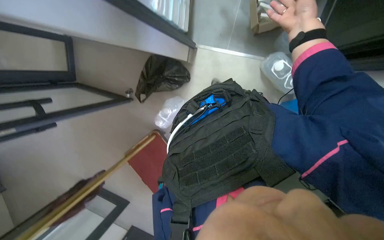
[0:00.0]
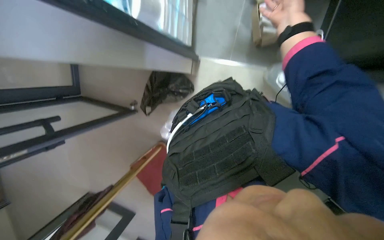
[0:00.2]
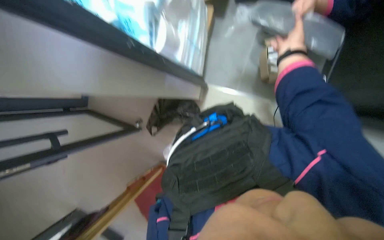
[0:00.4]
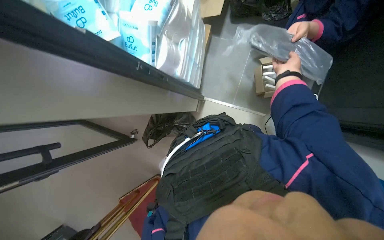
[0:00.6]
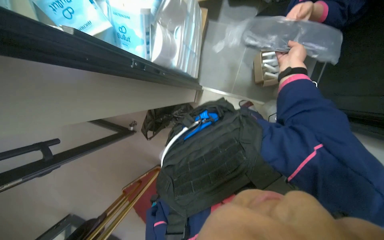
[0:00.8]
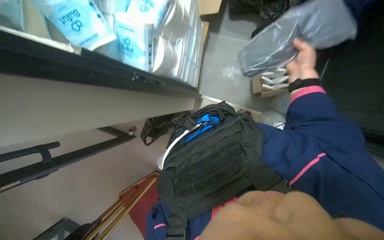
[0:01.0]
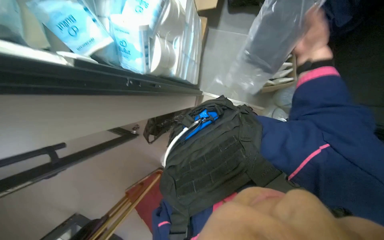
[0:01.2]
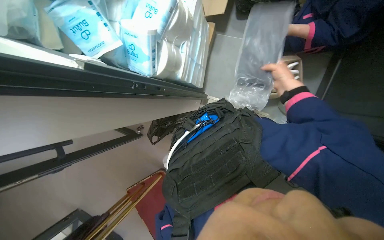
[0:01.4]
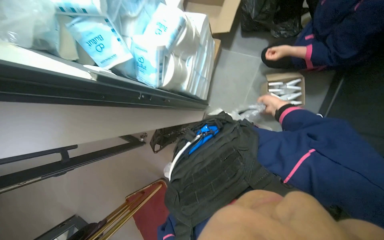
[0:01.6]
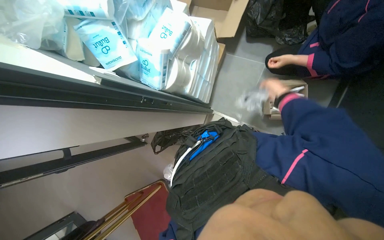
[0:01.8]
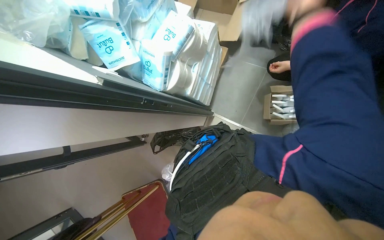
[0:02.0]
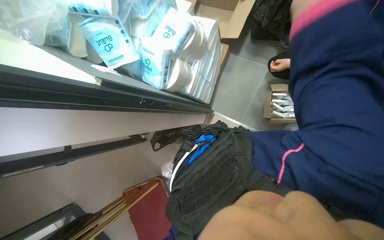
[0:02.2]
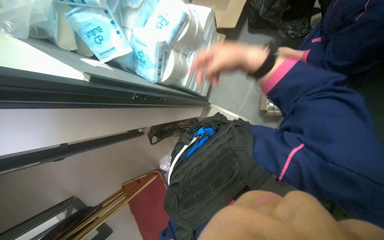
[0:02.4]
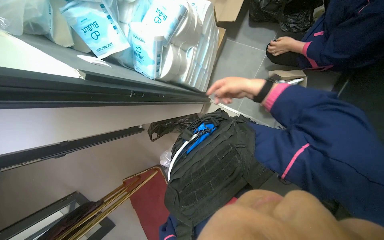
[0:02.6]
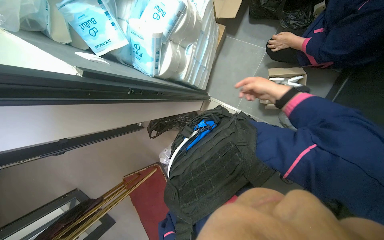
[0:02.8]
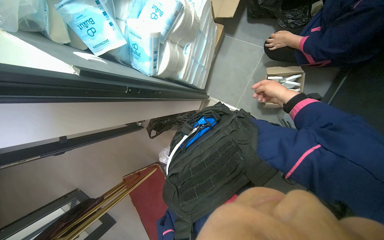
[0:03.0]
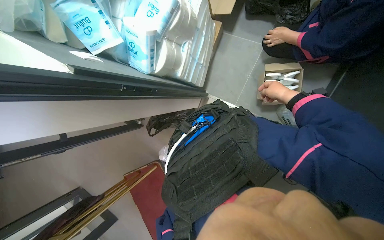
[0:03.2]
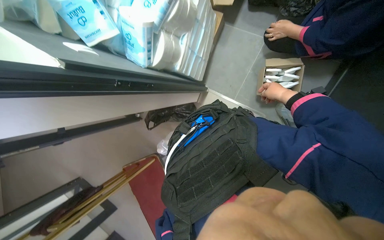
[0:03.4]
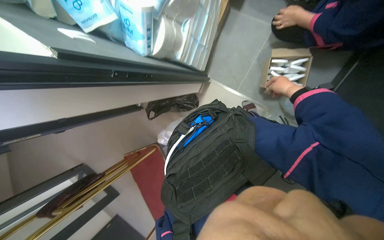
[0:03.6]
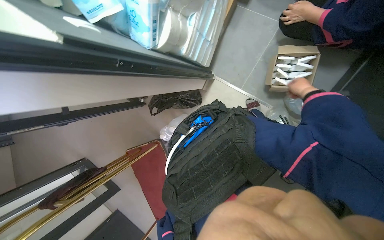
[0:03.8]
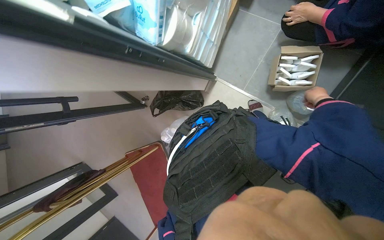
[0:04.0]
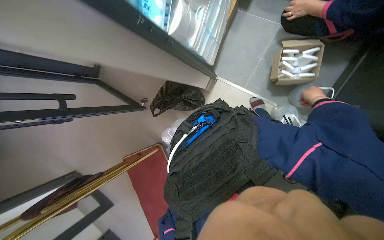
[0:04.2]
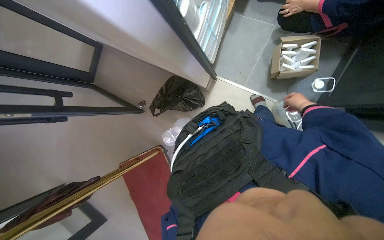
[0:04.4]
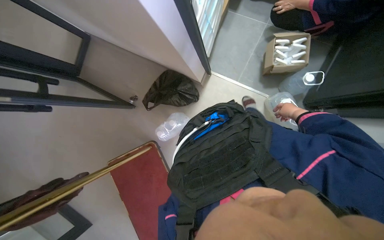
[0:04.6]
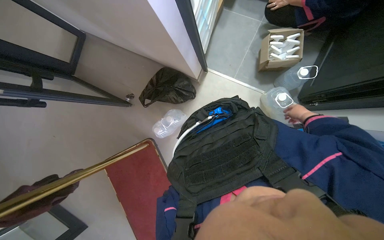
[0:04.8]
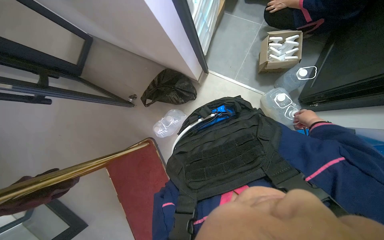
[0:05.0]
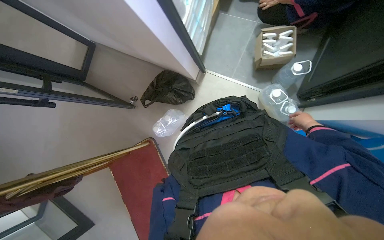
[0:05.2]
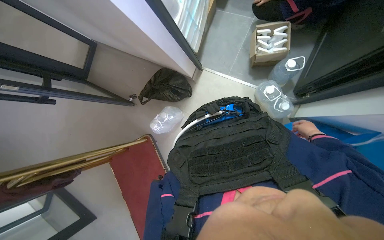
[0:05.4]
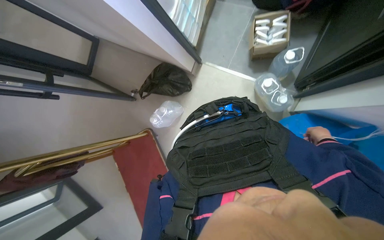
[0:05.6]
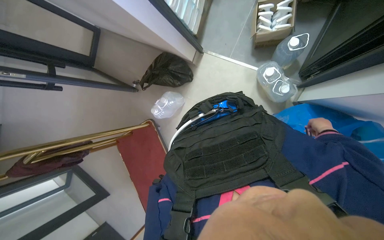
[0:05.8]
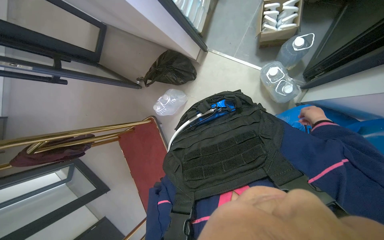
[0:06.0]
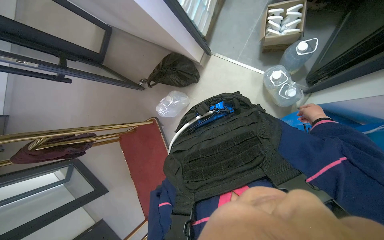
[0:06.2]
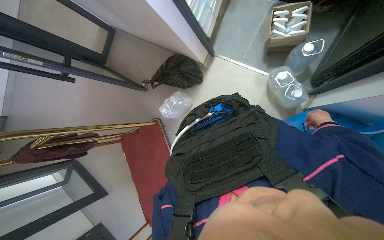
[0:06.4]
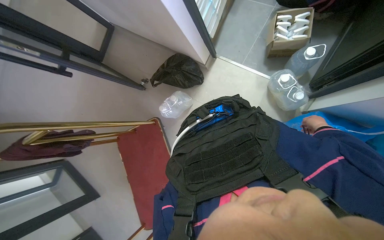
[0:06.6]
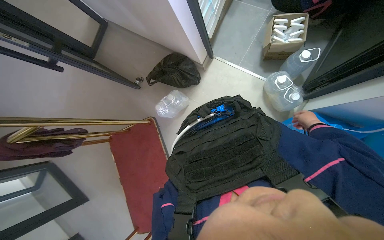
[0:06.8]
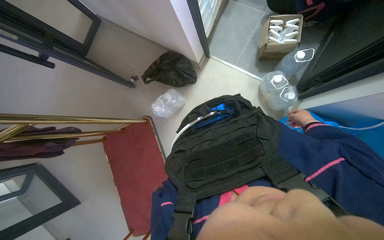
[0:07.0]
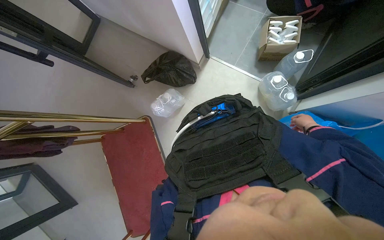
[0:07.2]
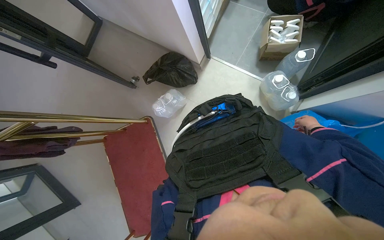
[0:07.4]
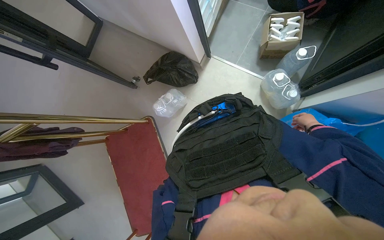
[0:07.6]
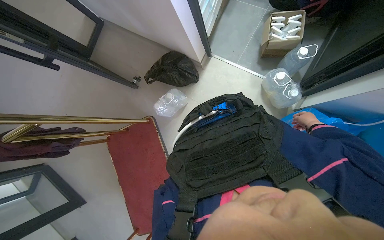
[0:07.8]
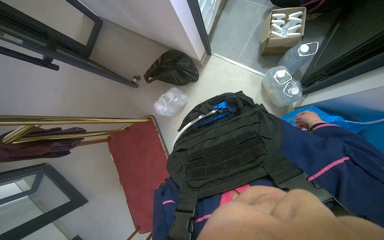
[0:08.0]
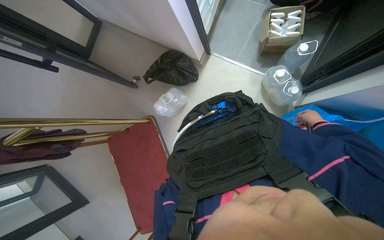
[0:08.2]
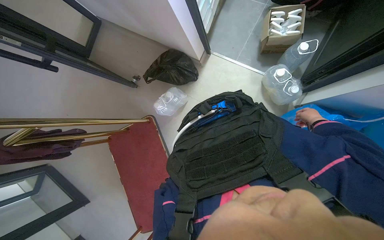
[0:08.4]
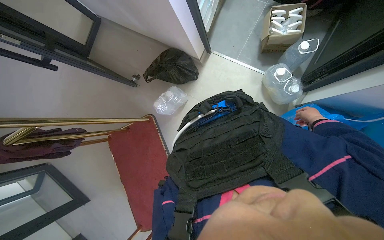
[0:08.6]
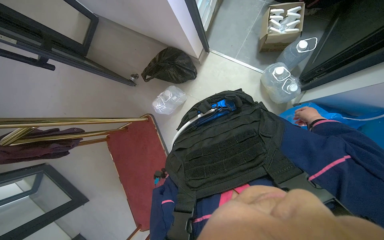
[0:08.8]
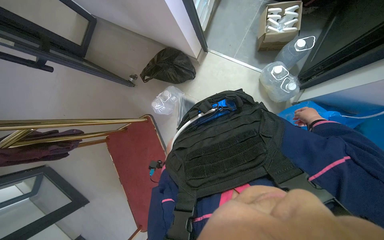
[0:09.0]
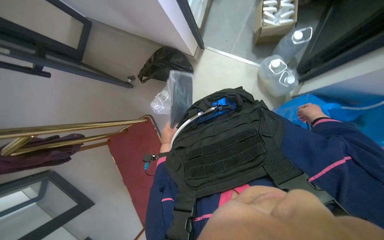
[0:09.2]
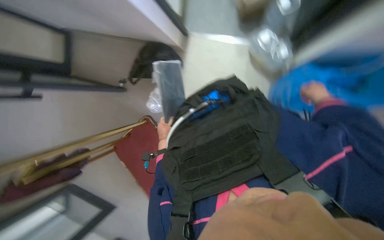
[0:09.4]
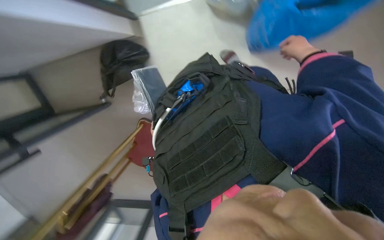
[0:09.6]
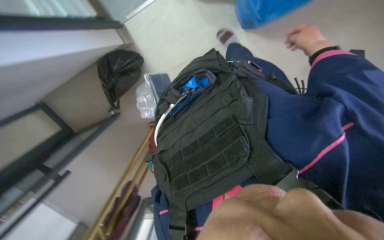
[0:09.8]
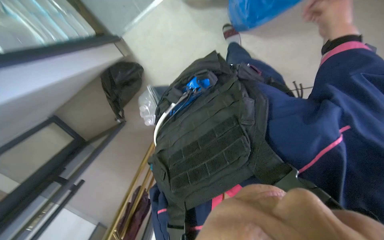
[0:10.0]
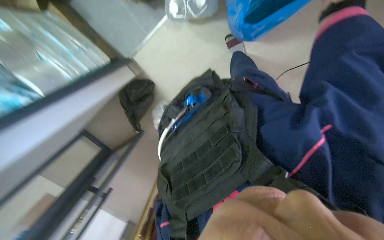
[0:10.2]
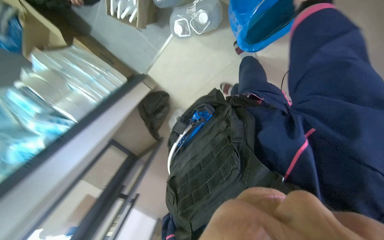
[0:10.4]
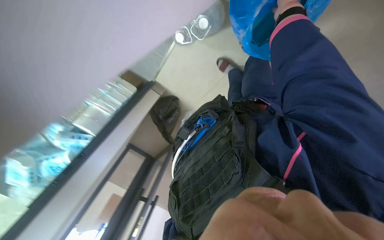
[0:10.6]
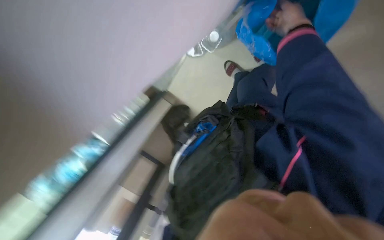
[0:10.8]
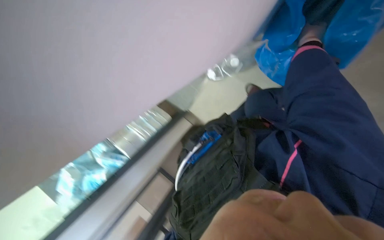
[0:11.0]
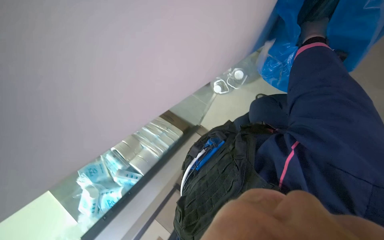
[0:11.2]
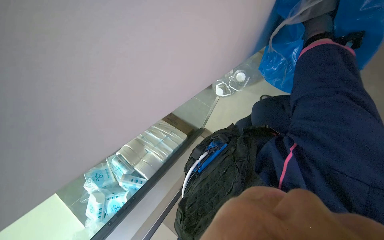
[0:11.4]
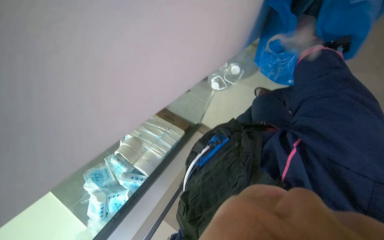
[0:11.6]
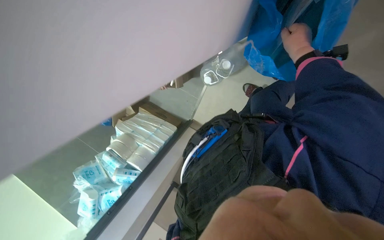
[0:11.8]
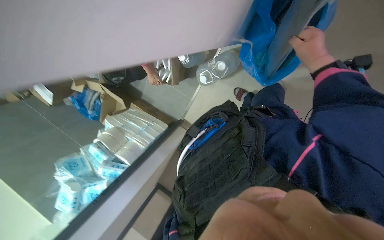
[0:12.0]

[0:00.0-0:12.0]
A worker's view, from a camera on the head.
Job: organizing items.
The whole recording: Organizing items on floor. The worker sorts items from a box, moves bottles, and collects items into a trash bag on the floor.
0:00.0 to 0:01.6: The wearer looks roughly 20 degrees further upward.
0:03.0 to 0:04.4: The right hand moves farther from the camera, approximately 20 cm.
0:04.4 to 0:06.0: The right hand moves down the picture, approximately 30 cm.
0:09.0 to 0:10.4: The camera sweeps to the left, by approximately 20 degrees. The scene turns about 45 degrees counterclockwise in the picture.
0:10.4 to 0:12.0: The view swings some 15 degrees to the left. The wearer looks approximately 15 degrees further upward.

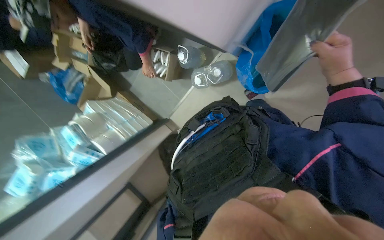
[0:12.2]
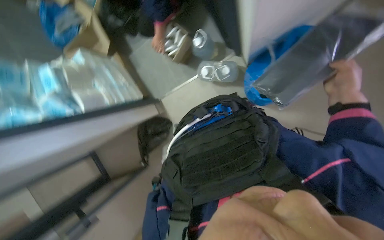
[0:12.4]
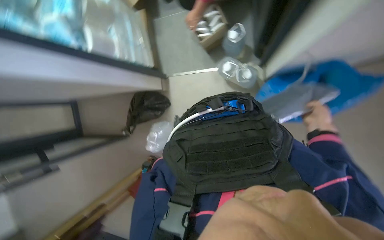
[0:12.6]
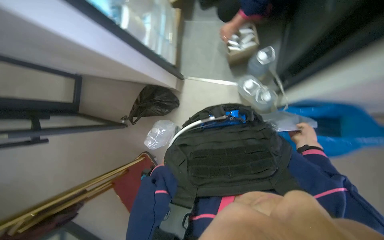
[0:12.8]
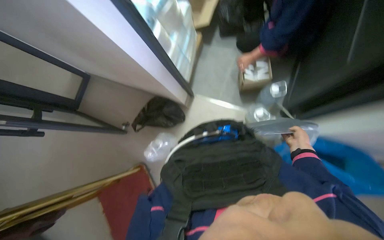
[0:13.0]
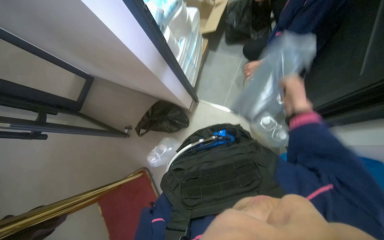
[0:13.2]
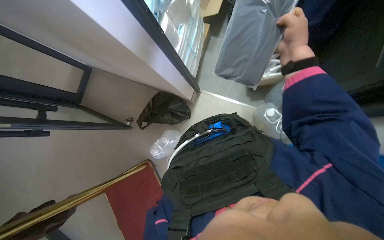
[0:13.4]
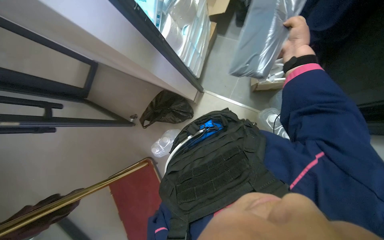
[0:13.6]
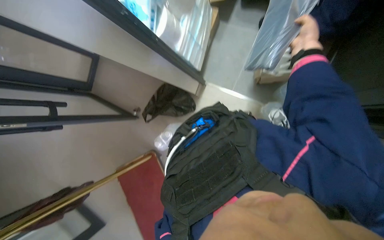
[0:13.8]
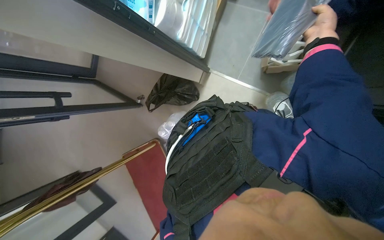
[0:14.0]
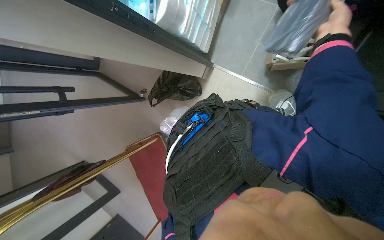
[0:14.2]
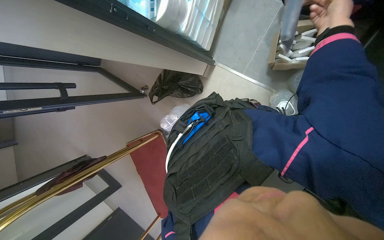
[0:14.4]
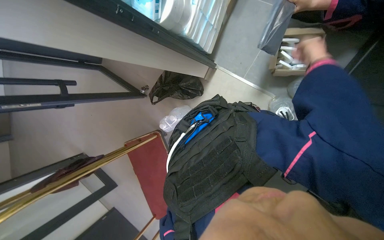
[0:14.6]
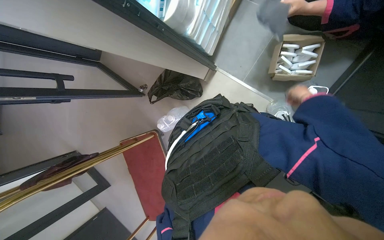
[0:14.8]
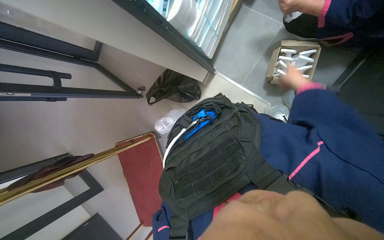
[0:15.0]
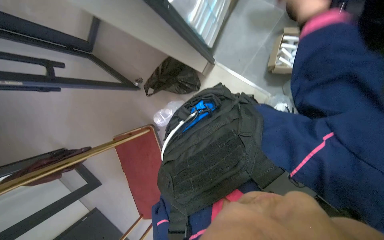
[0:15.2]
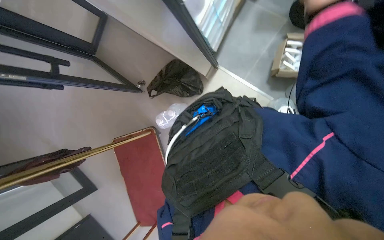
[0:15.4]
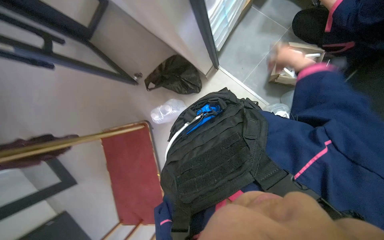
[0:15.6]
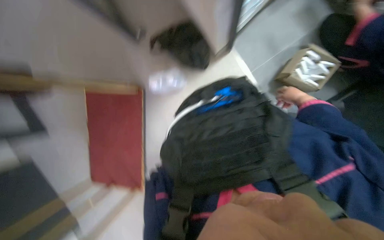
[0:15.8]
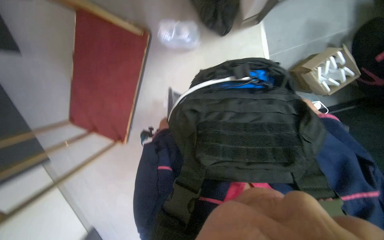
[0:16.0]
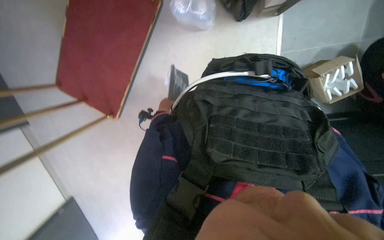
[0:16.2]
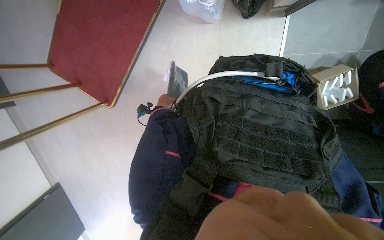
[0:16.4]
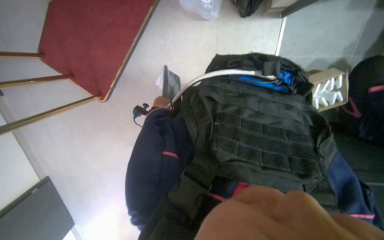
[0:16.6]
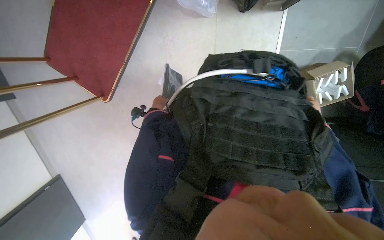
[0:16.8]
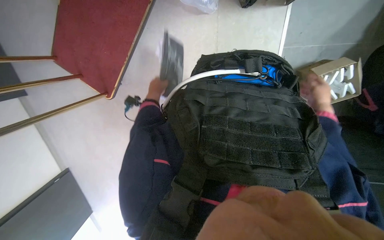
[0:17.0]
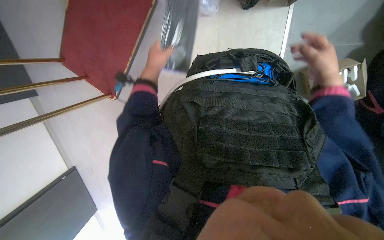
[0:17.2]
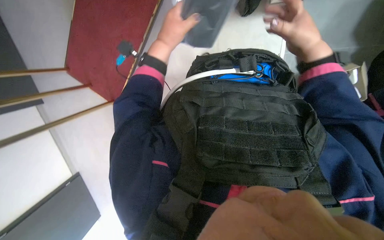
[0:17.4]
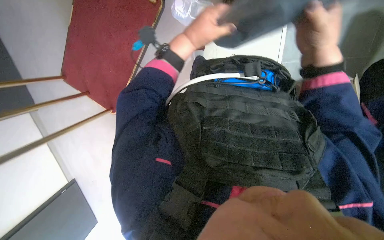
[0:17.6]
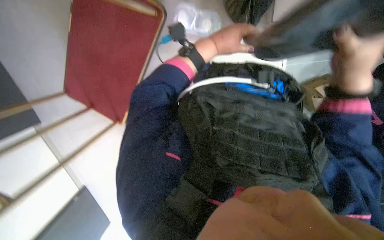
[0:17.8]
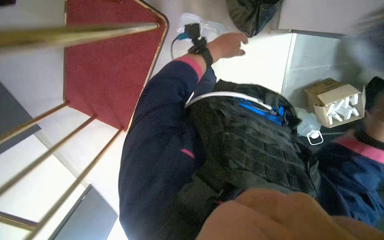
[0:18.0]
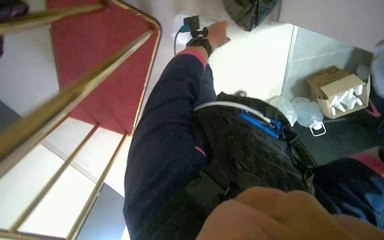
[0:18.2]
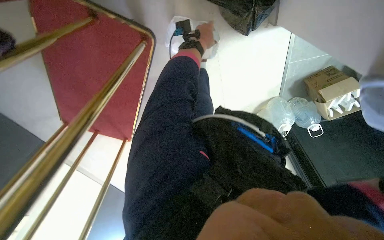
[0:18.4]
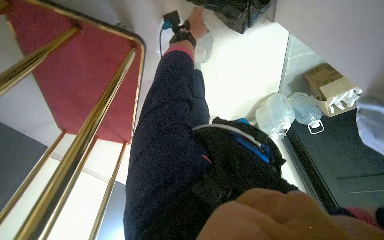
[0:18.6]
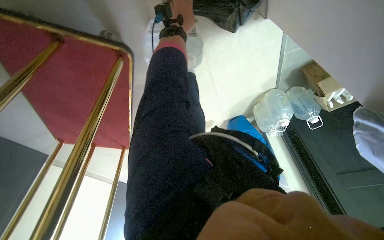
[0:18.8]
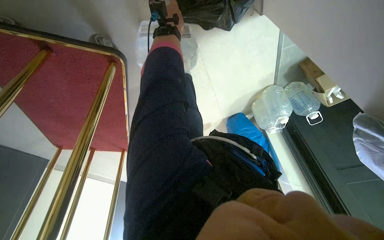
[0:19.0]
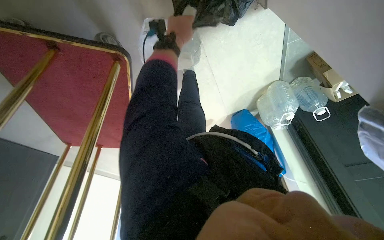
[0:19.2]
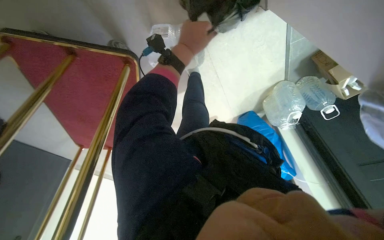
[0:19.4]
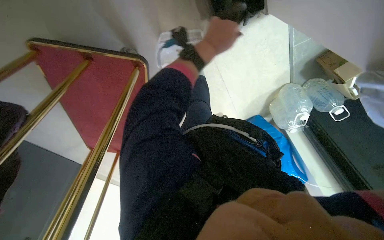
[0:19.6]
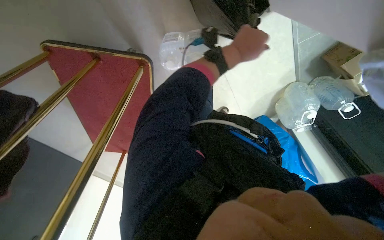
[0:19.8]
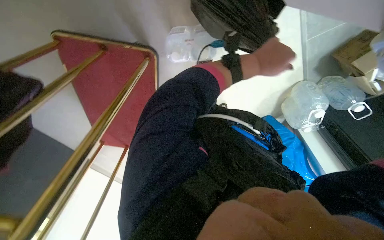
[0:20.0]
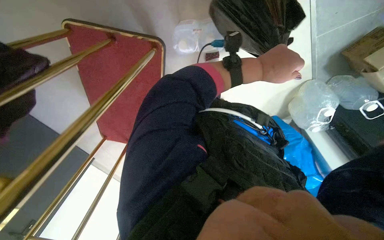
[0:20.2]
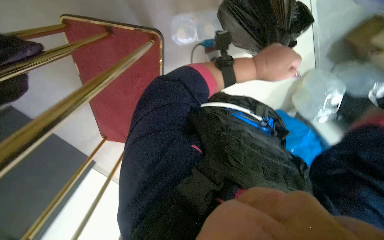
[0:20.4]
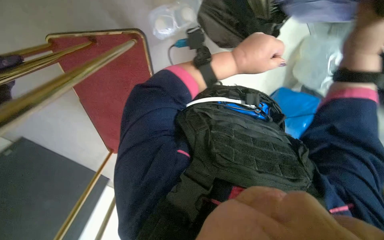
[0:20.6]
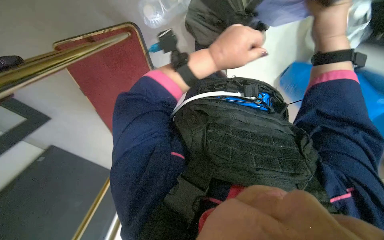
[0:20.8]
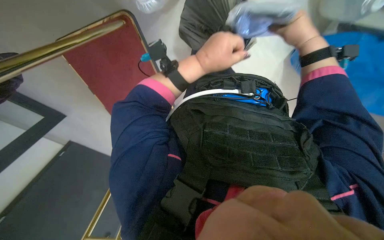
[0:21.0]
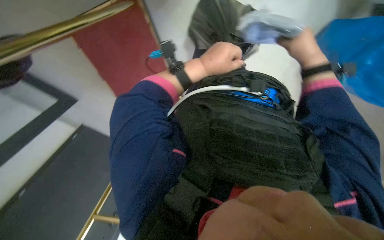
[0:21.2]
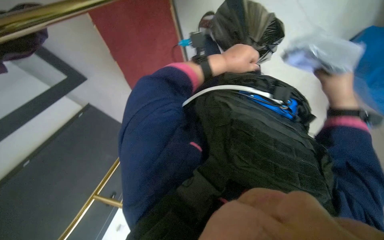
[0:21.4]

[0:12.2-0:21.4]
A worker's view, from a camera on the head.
Job: organizing items.
The whole recording: Organizing items on floor. The worker sorts items from a box, moves bottles, and collects items into a trash bag on the floor.
0:12.2 to 0:13.8: The scene rotates clockwise by some 70 degrees.
0:15.2 to 0:16.8: The camera is aimed approximately 20 degrees further to the right. The view tilts some 30 degrees downward. The scene rotates clockwise by roughly 50 degrees.
0:16.8 to 0:18.4: The view tilts some 15 degrees upward. The left hand goes about 50 cm nearer to the camera and up the picture.
